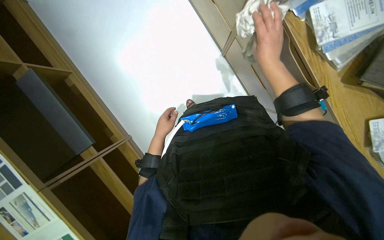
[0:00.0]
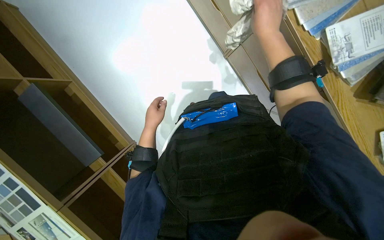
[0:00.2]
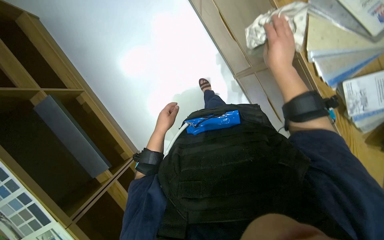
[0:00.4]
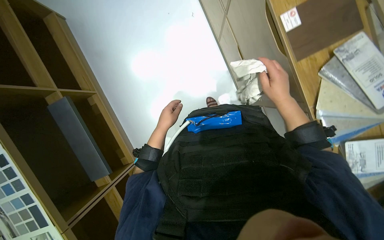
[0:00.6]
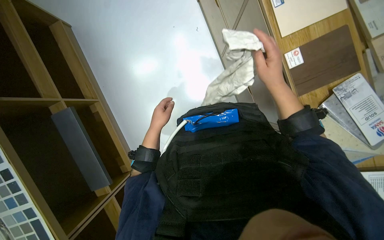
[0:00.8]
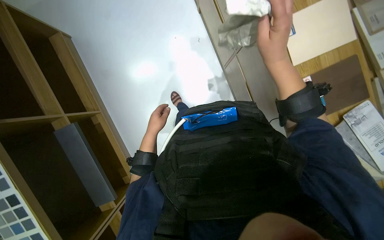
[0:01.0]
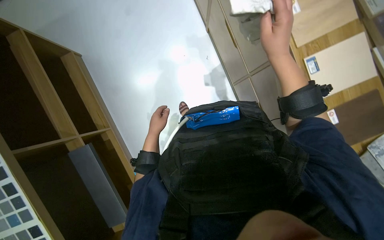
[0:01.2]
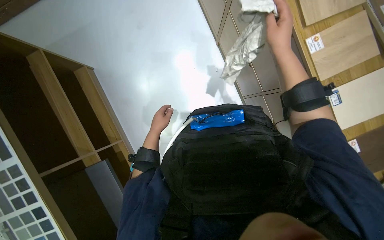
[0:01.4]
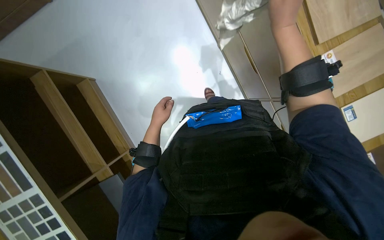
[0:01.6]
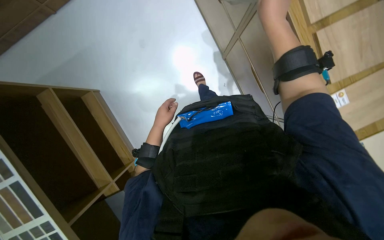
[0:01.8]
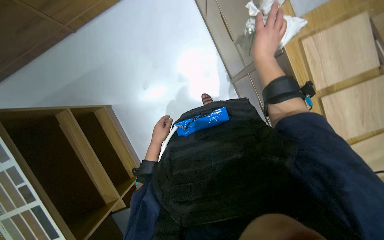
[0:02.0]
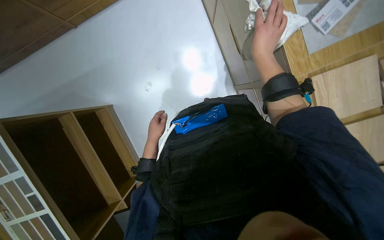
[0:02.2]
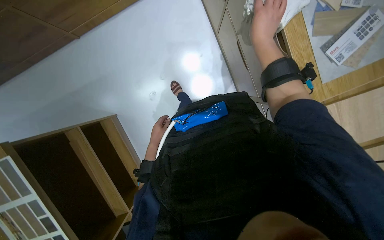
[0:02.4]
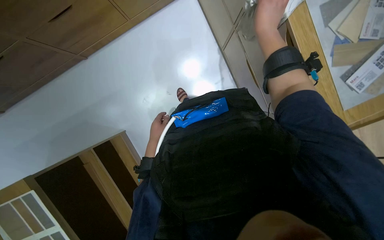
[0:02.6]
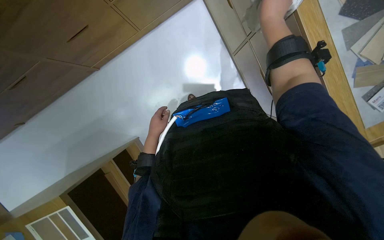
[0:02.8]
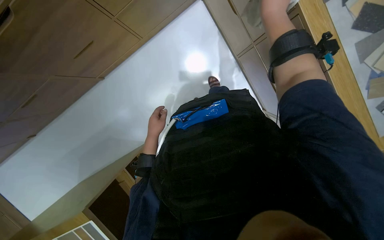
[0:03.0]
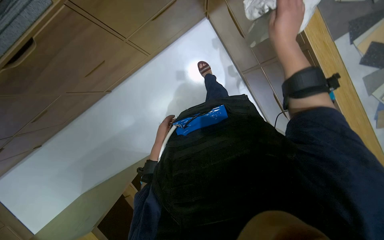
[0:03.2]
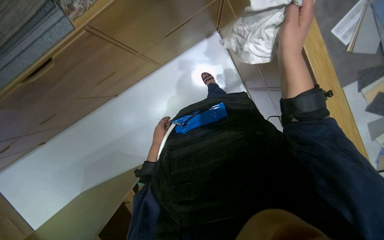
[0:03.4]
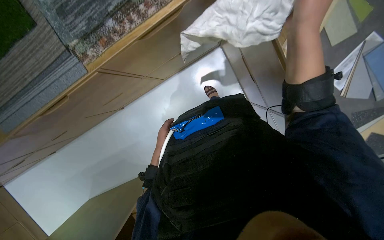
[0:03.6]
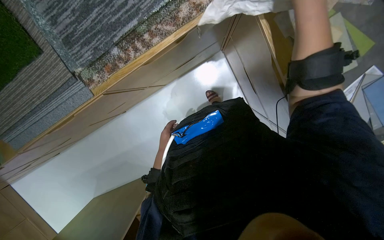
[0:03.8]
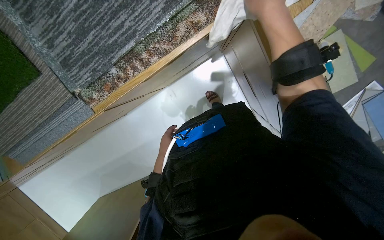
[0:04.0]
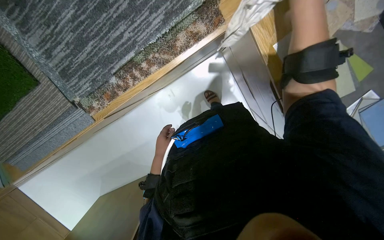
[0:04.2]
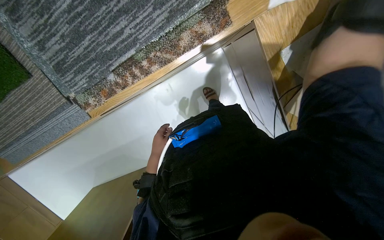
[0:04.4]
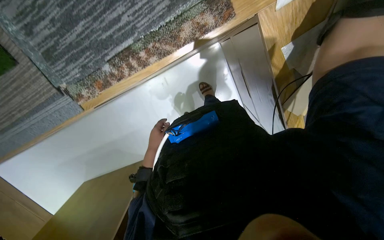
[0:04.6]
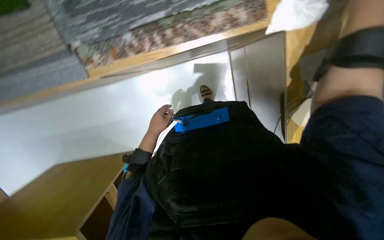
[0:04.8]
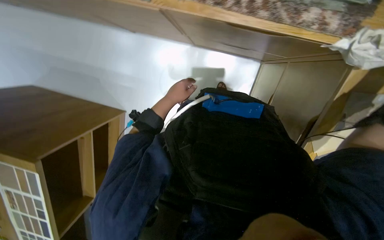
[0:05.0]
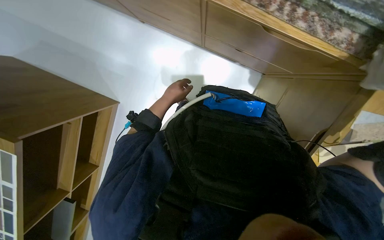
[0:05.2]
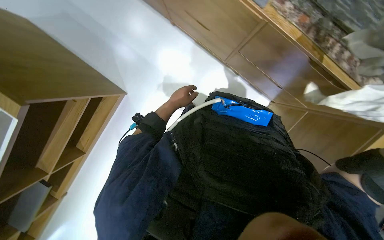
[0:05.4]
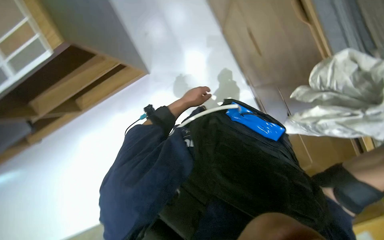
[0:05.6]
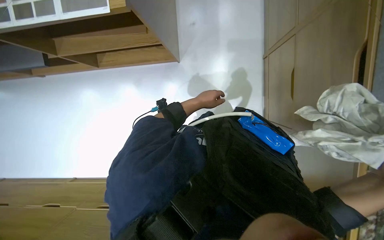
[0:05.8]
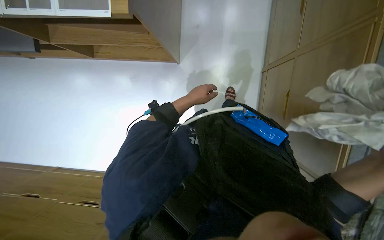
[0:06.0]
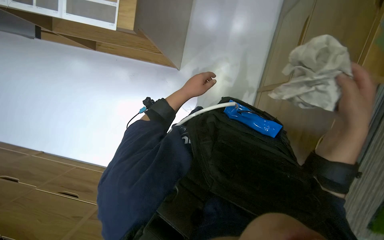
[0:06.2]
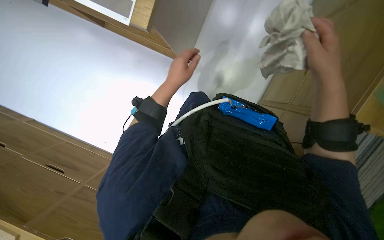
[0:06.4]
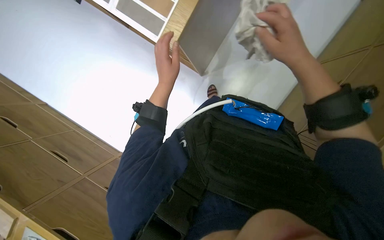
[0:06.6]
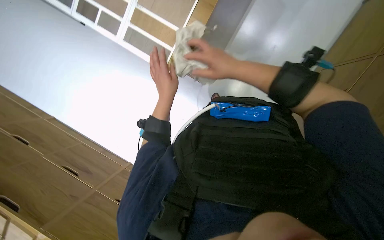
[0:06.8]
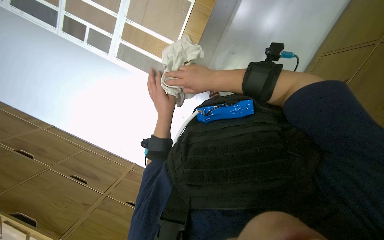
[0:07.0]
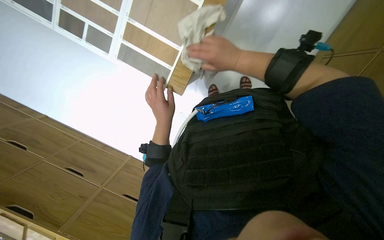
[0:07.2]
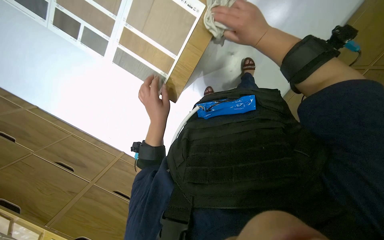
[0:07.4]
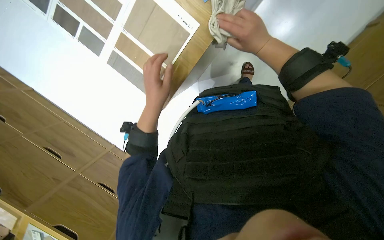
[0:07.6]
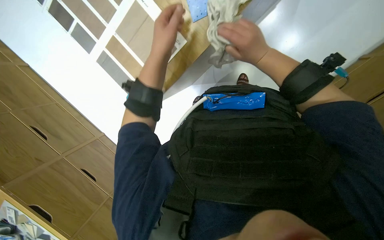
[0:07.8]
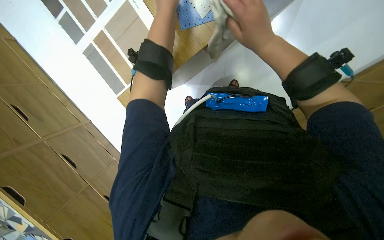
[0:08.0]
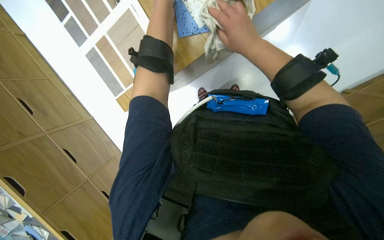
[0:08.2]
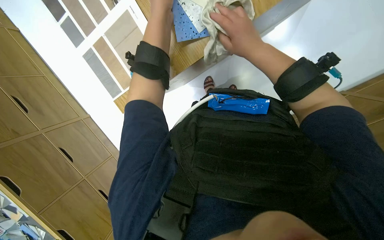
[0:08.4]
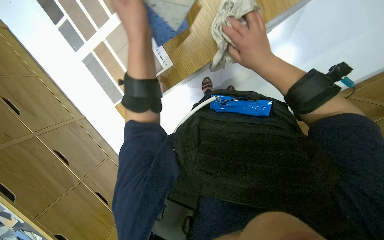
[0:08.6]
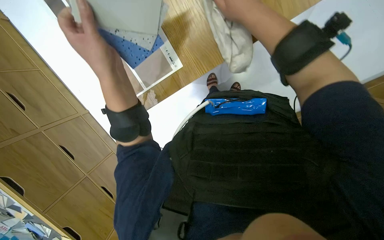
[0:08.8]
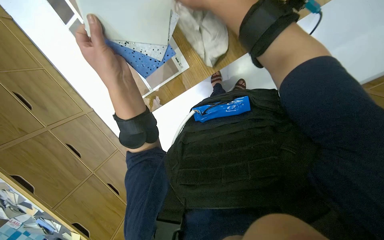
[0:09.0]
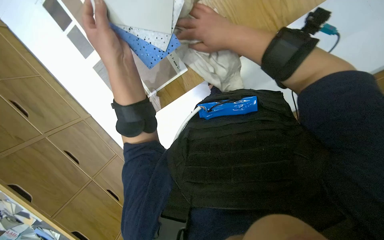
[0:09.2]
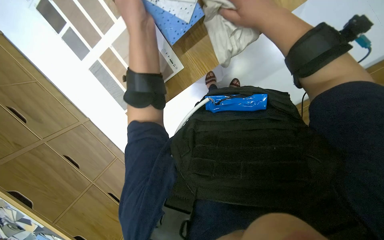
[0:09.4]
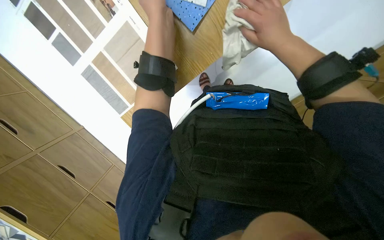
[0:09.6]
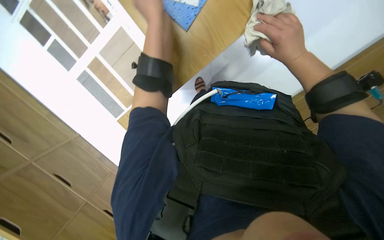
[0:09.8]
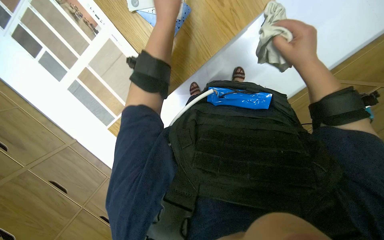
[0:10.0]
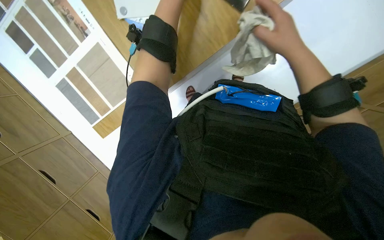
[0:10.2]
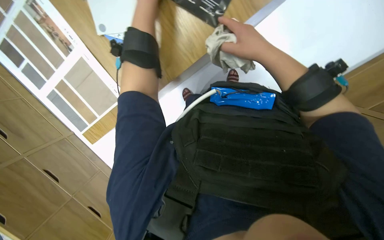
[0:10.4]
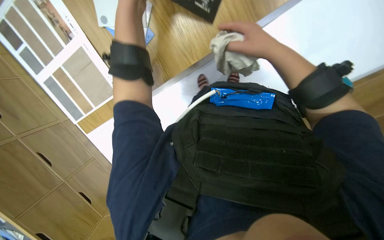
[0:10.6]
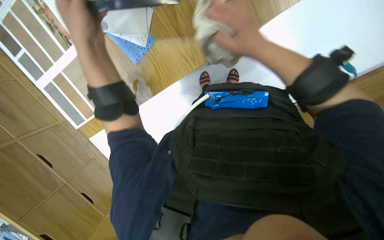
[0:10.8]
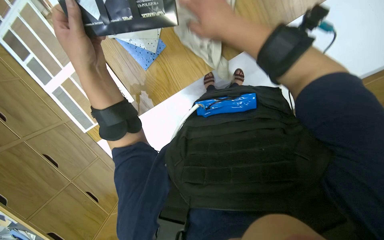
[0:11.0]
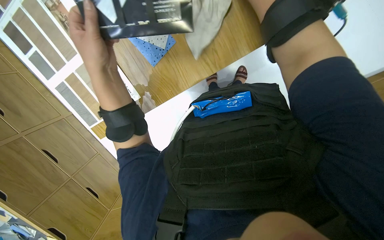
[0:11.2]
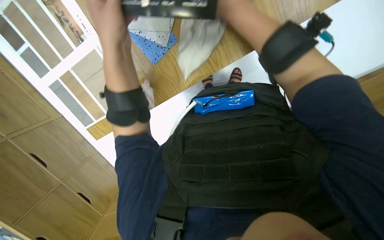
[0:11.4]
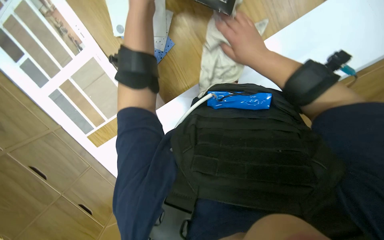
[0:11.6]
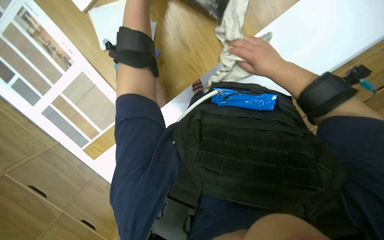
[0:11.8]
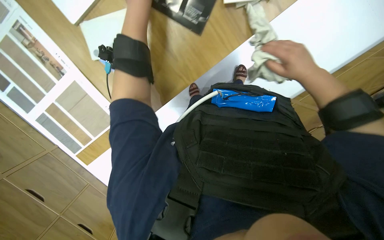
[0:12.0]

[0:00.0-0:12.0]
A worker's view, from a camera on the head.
Job: wiping surfaces.
The whole recording: Wiping wooden surfaces. The worker wipes various wooden surfaces and pieces with a white cloth.
0:00.0 to 0:01.6: The head travels some 90 cm.
0:01.6 to 0:03.0: The head travels some 40 cm.
0:03.0 to 0:04.4: The camera travels some 50 cm.
0:07.6 to 0:09.0: Both hands travel together nearer to the camera, roughly 15 cm. The left hand travels up the picture and back again, about 25 cm each way.
0:09.0 to 0:10.4: The right hand is displaced to the right by roughly 30 cm.
0:10.4 to 0:12.0: The right hand shifts approximately 15 cm to the right.

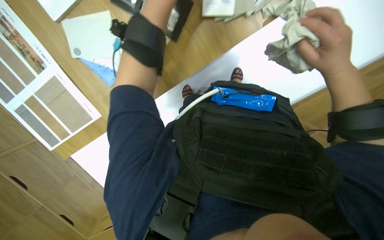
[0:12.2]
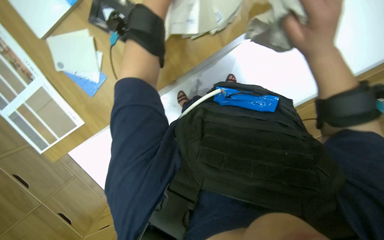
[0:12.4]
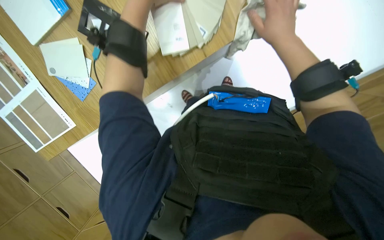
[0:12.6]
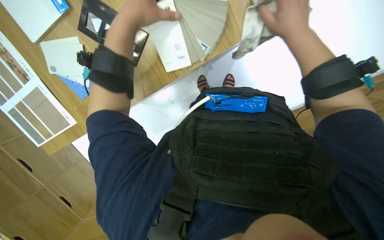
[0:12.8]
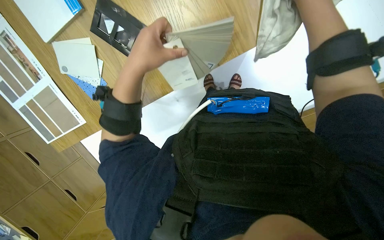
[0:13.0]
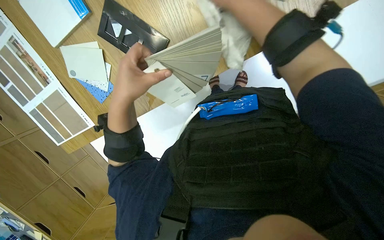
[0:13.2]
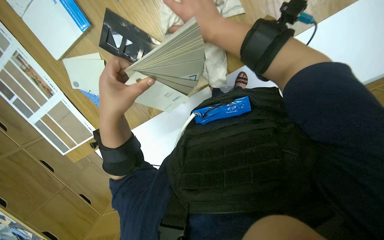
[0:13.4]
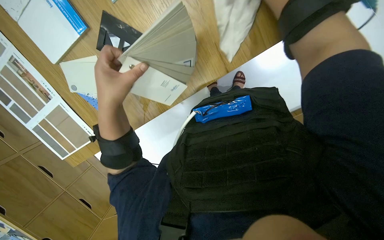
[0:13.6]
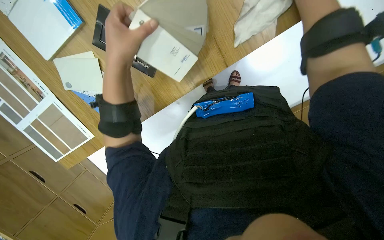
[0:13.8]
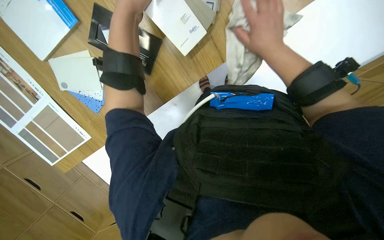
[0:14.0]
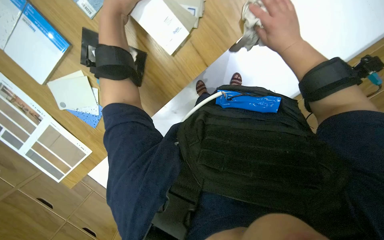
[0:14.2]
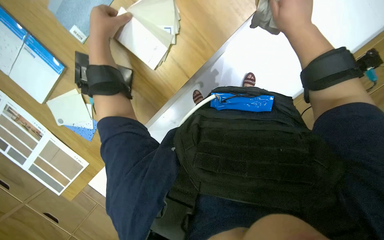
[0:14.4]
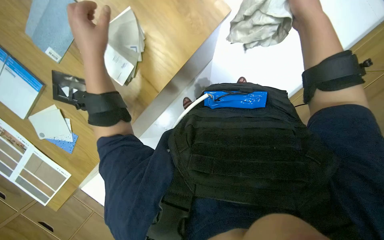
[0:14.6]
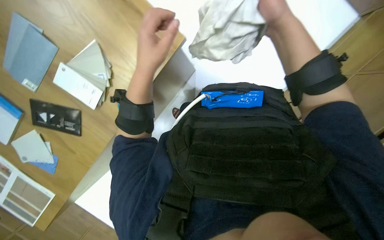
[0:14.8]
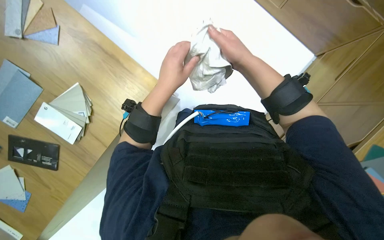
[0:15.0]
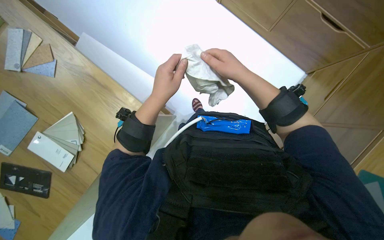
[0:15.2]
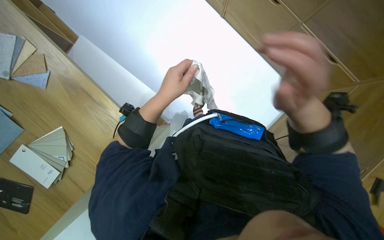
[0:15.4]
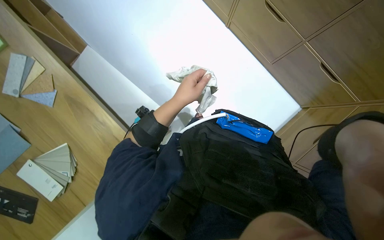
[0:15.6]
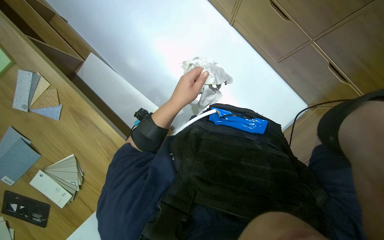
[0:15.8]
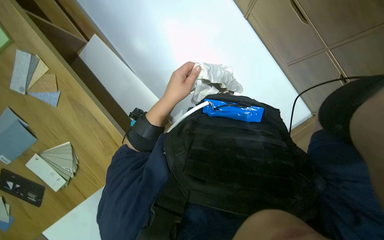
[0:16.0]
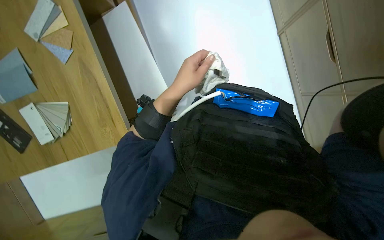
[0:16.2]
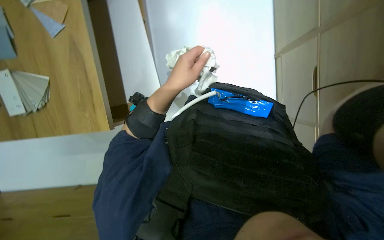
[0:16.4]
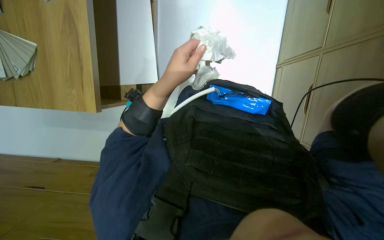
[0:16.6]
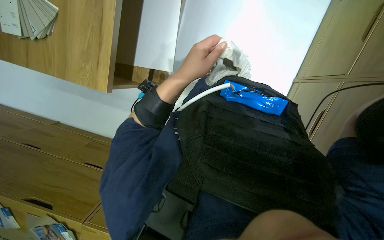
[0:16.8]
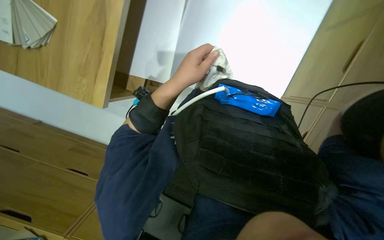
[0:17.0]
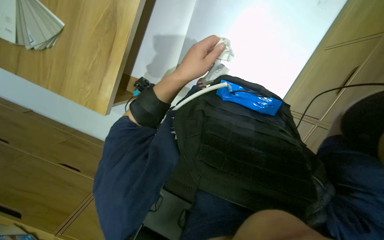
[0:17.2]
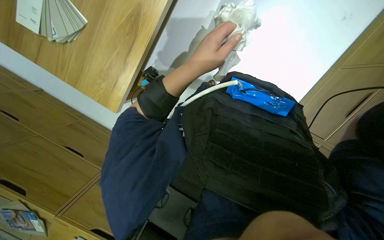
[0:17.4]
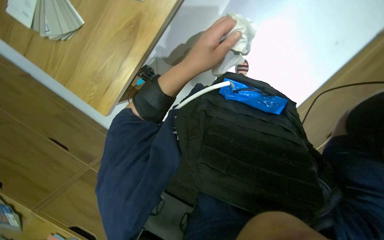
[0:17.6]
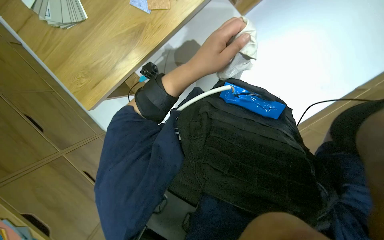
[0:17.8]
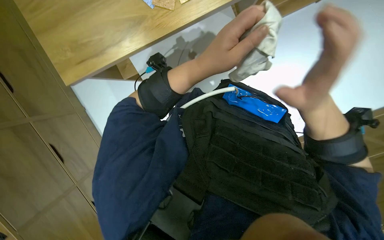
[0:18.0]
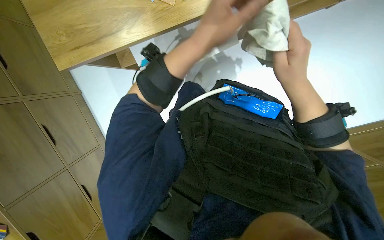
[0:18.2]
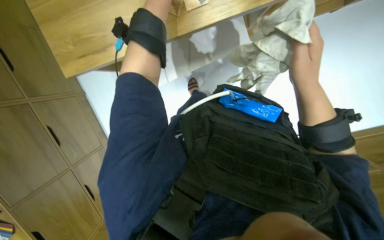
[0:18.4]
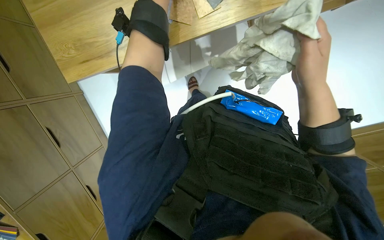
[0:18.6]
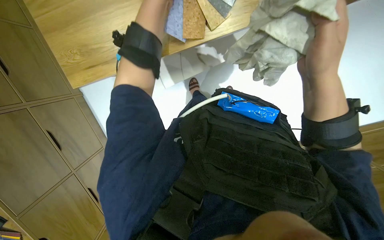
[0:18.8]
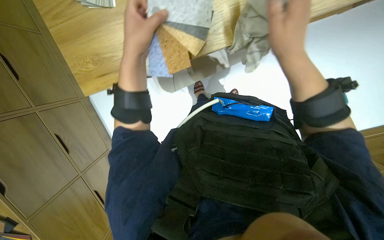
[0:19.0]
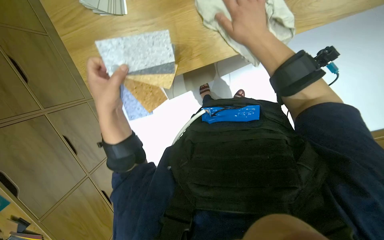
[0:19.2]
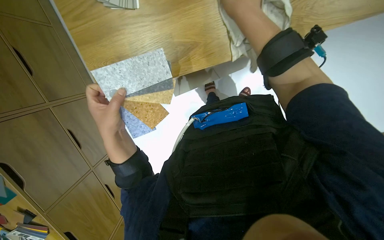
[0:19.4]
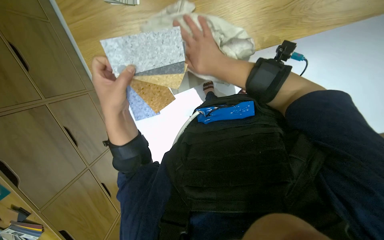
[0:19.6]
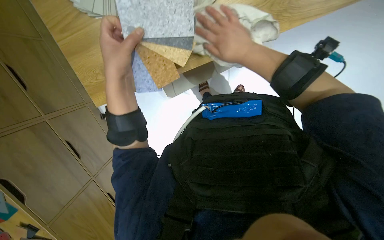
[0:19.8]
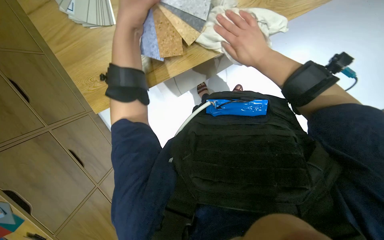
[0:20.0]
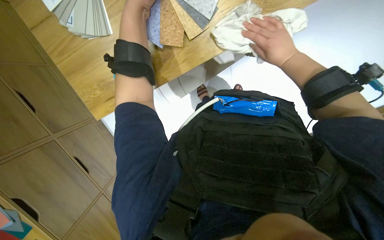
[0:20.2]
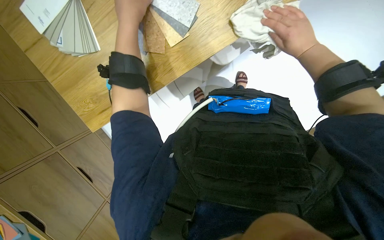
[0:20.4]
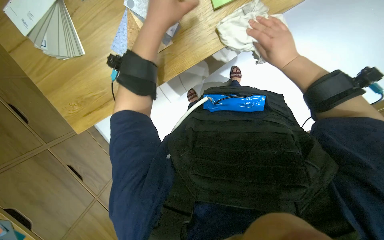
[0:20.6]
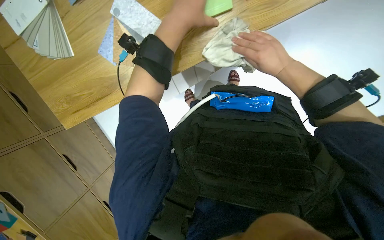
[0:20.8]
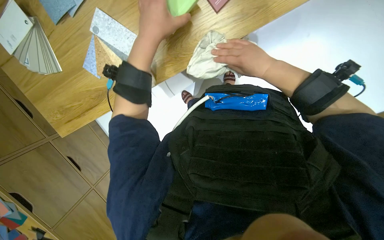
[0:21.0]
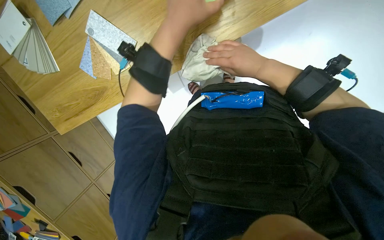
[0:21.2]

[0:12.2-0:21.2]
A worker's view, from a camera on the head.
Job: wiping surfaces.
The whole recording: Wiping wooden surfaces. The worker wipes various wooden surfaces and pieces with a white cloth.
0:13.8 to 0:15.2: The view tilts approximately 20 degrees upward. The left hand moves to the right, roughly 35 cm.
0:15.2 to 0:16.6: Everything in view rotates roughly 40 degrees clockwise.
0:16.6 to 0:18.2: The left hand shifts approximately 10 cm nearer to the camera.
0:18.2 to 0:19.8: The view swings about 20 degrees to the left.
0:19.8 to 0:21.2: The right hand moves some 20 cm to the right and comes back. The left hand moves to the right and up the picture, some 25 cm.
